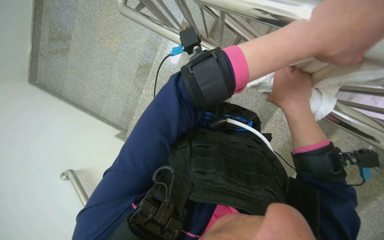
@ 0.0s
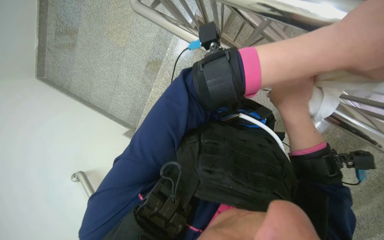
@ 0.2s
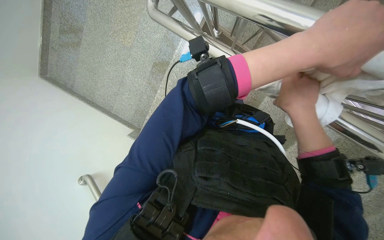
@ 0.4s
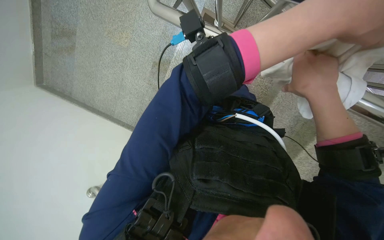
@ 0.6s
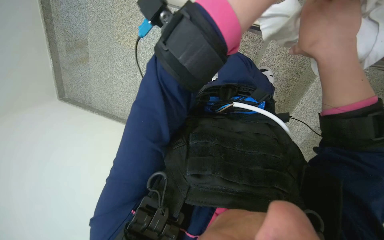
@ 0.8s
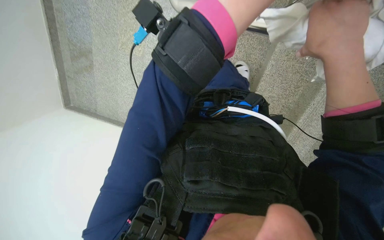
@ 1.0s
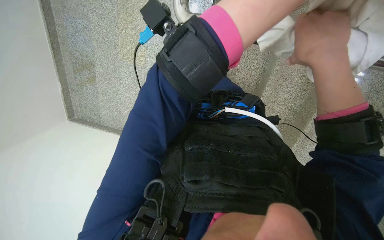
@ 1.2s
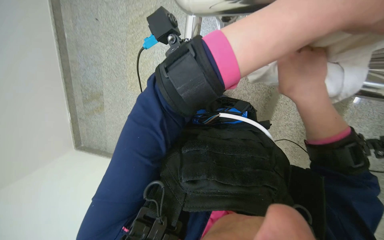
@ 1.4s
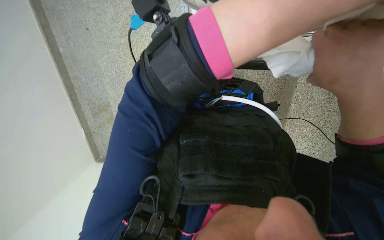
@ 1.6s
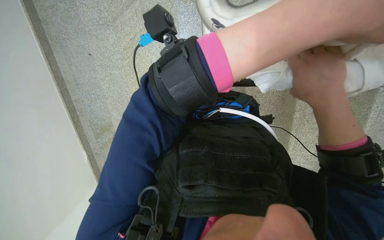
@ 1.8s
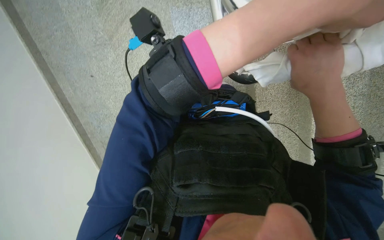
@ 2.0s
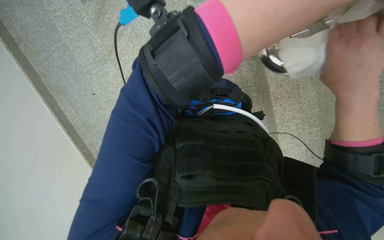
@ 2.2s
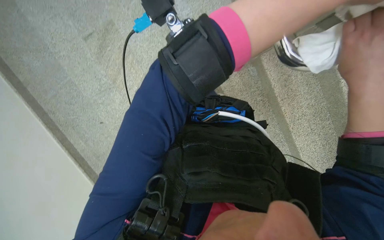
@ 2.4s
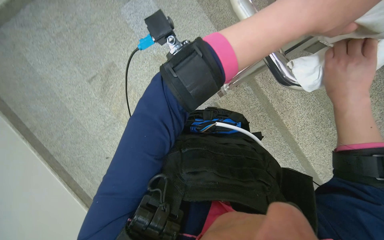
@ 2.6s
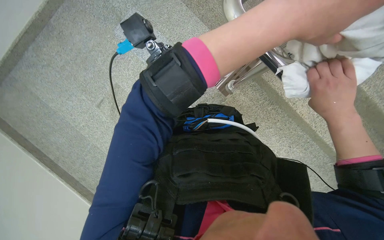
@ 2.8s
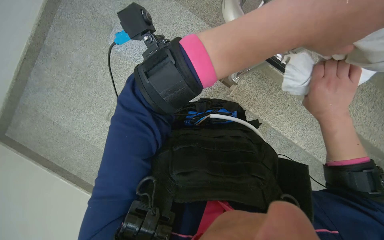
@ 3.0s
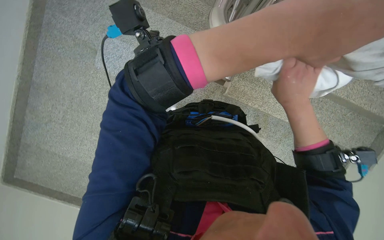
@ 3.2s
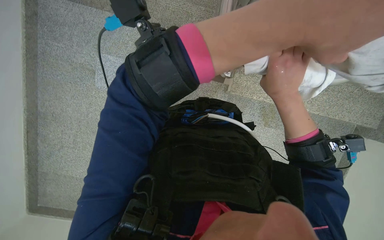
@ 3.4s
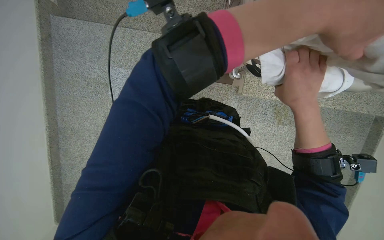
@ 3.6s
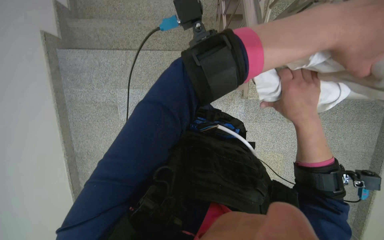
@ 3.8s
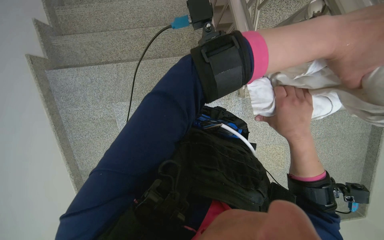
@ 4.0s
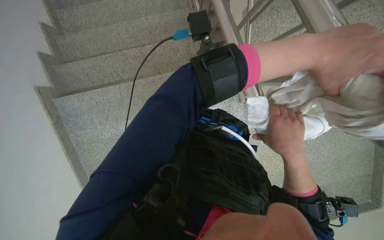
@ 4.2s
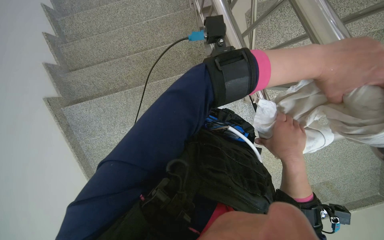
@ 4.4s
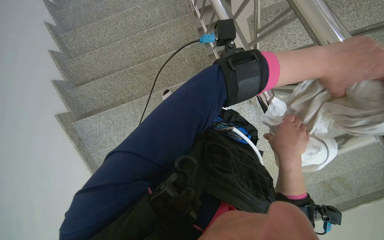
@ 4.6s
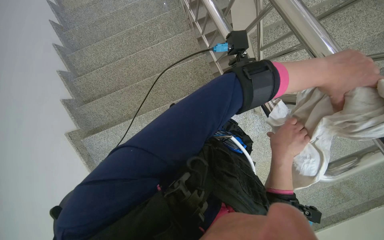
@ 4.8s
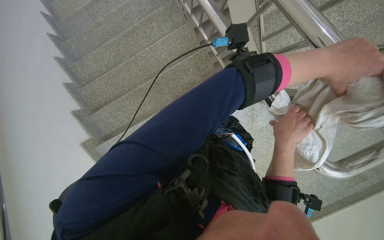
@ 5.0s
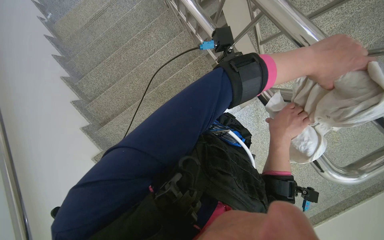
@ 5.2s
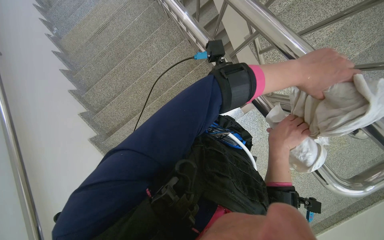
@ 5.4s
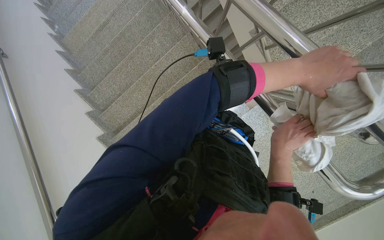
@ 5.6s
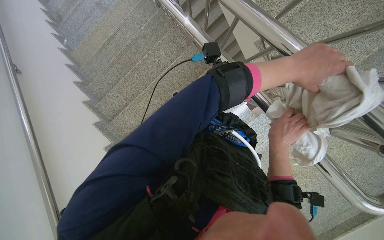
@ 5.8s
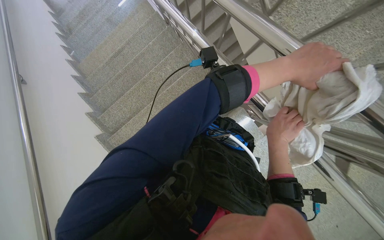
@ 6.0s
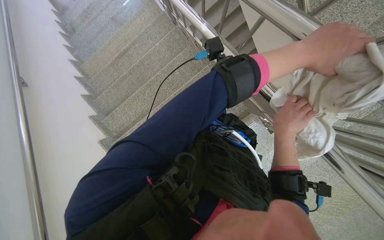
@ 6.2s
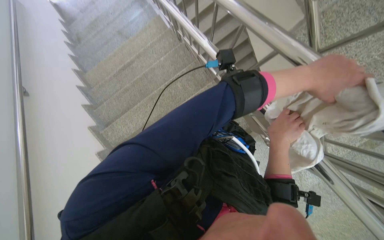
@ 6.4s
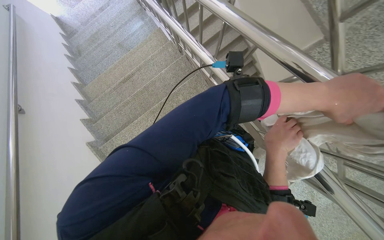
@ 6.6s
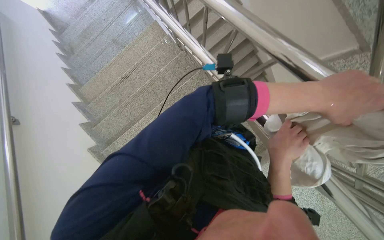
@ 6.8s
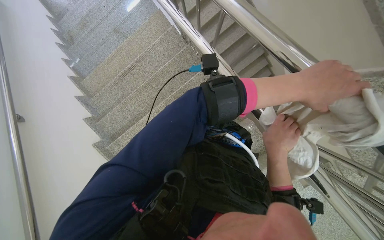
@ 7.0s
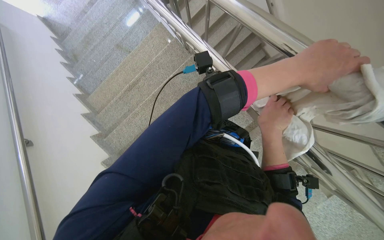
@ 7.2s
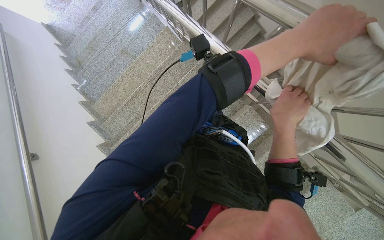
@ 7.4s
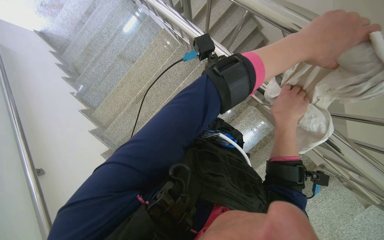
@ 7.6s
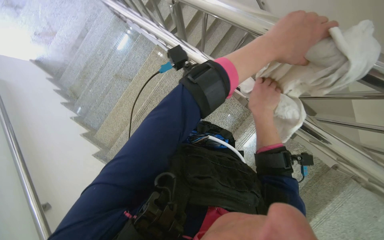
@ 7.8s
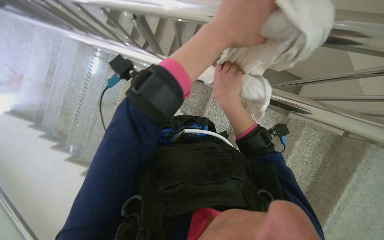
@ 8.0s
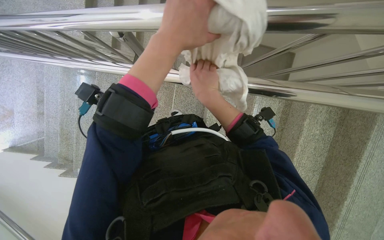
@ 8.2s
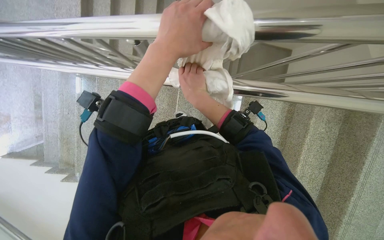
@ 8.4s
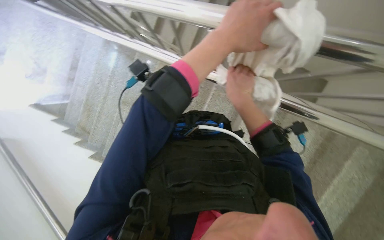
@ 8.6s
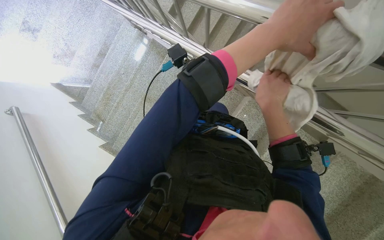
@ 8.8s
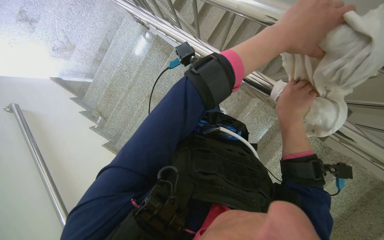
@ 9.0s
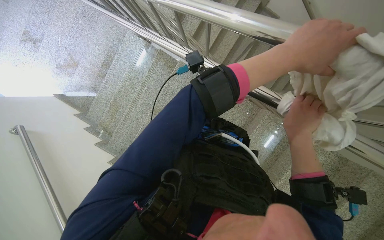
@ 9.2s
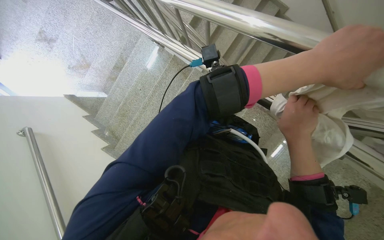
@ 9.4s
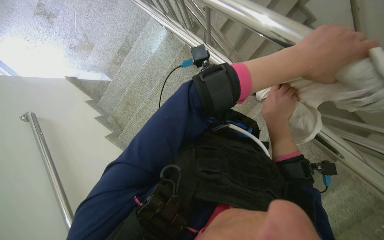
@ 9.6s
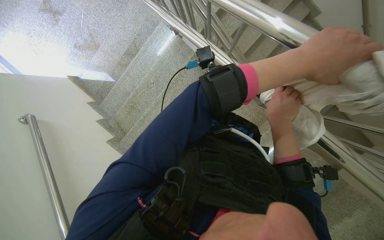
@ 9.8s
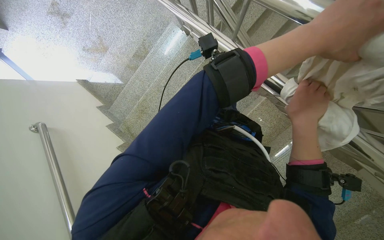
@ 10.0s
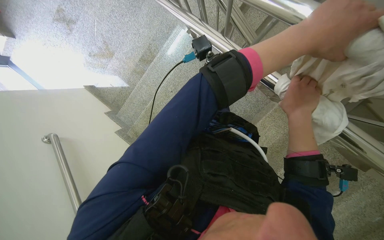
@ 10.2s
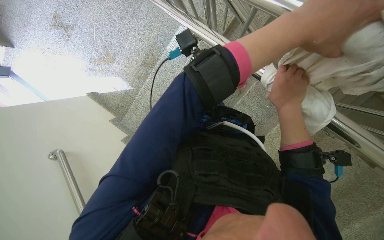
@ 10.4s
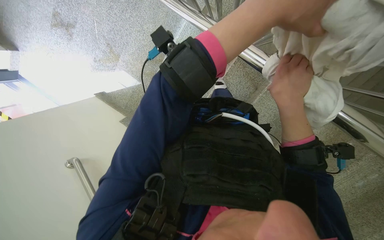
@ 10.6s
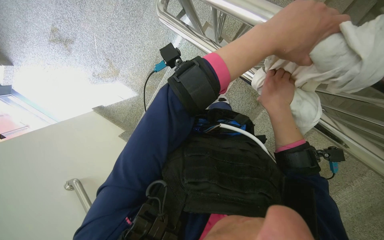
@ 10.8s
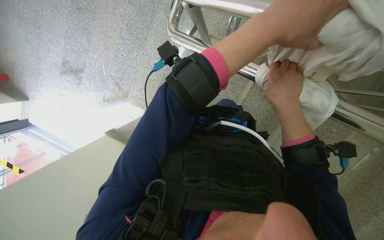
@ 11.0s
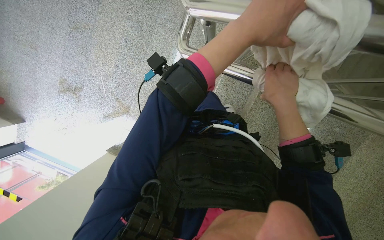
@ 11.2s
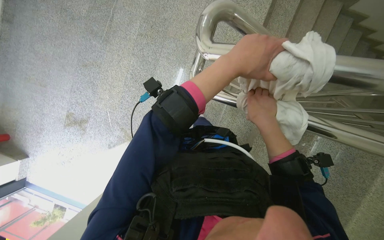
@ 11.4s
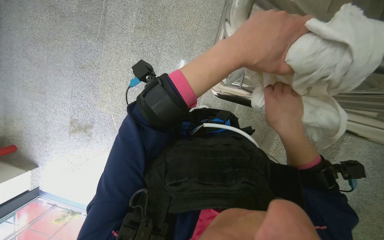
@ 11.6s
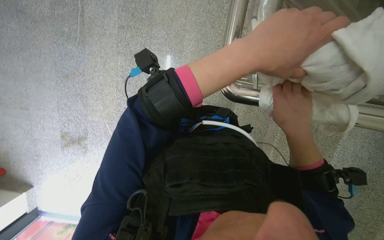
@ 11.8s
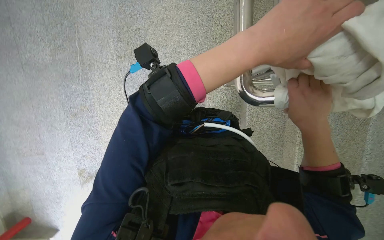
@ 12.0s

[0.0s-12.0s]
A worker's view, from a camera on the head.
Job: wiping surfaces.
The whole recording: Cleaning metal railing. The worker cleans the metal railing with a white cloth.
0.0s to 1.6s: The left hand moves down the picture, about 20 cm.
1.6s to 3.0s: The wearer looks some 15 degrees further upward.
3.0s to 4.4s: The right hand is displaced down the picture and to the left by about 25 cm.
4.4s to 6.0s: Both hands travel together farther from the camera, some 15 cm.
9.0s to 10.4s: The camera is carried about 40 cm.
10.4s to 12.0s: The camera pitches upward, by some 20 degrees. The scene rotates counterclockwise by roughly 35 degrees. The right hand travels down the picture by about 15 cm.

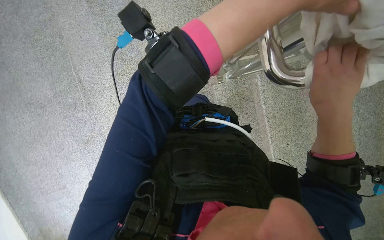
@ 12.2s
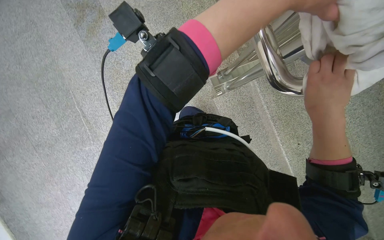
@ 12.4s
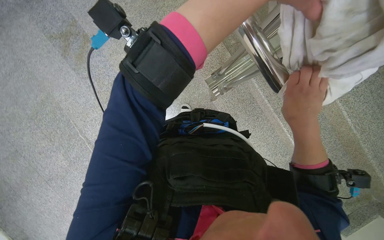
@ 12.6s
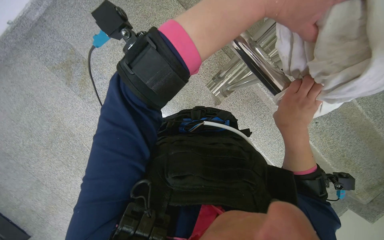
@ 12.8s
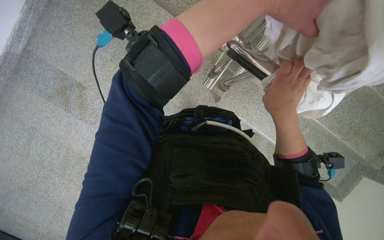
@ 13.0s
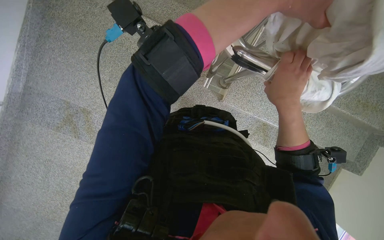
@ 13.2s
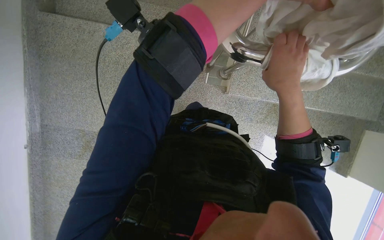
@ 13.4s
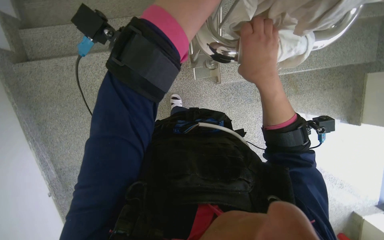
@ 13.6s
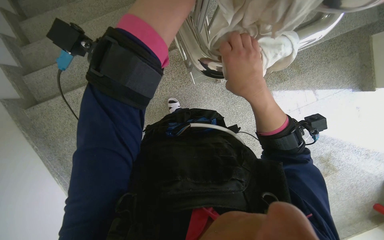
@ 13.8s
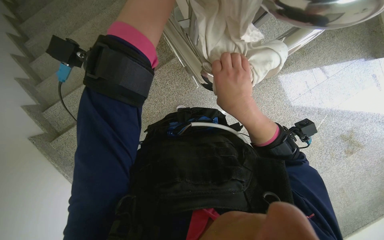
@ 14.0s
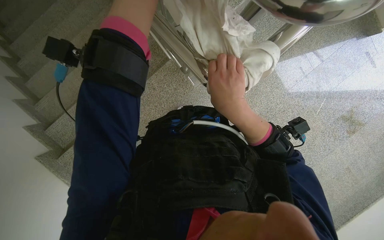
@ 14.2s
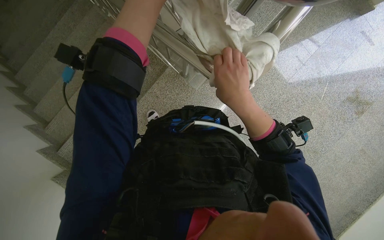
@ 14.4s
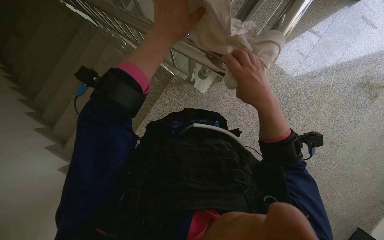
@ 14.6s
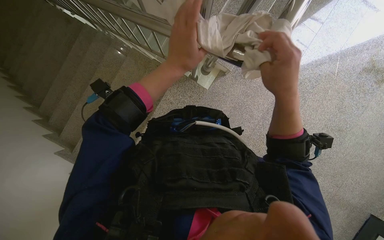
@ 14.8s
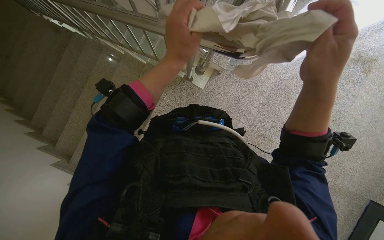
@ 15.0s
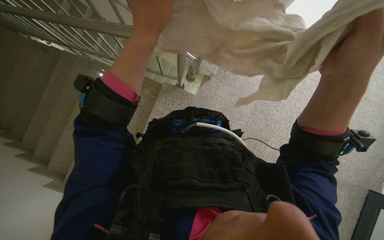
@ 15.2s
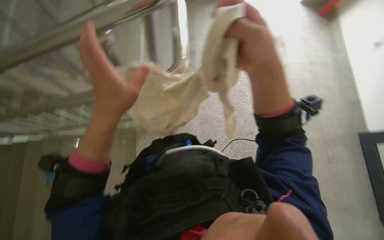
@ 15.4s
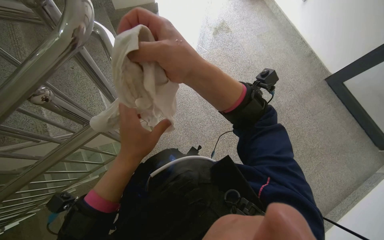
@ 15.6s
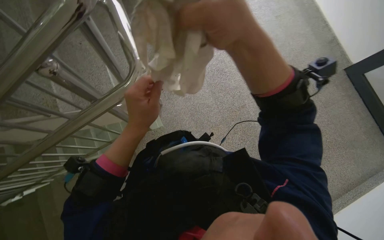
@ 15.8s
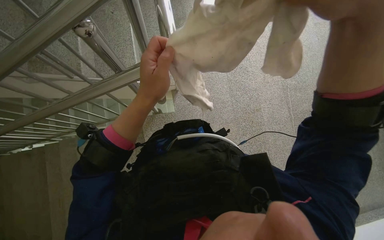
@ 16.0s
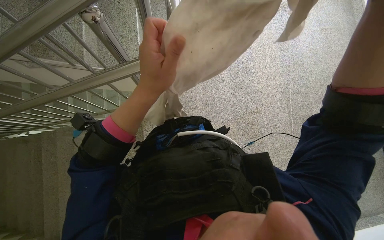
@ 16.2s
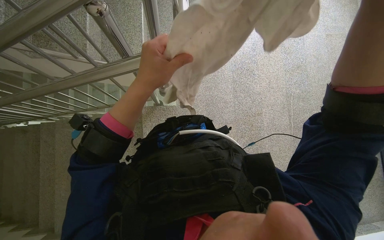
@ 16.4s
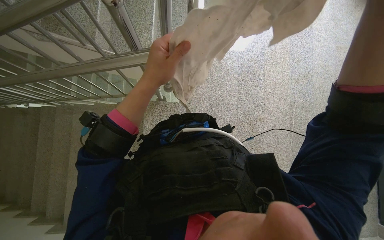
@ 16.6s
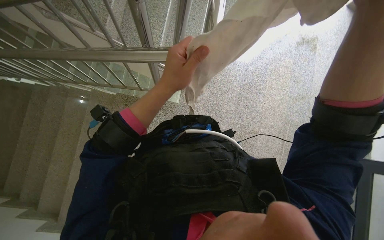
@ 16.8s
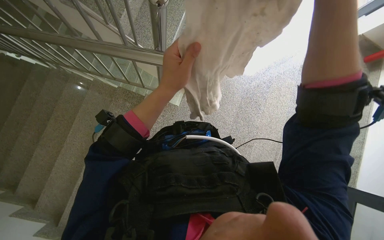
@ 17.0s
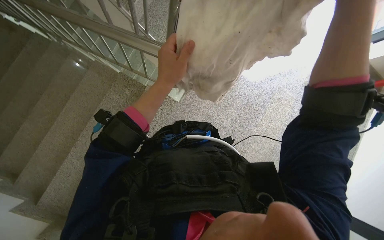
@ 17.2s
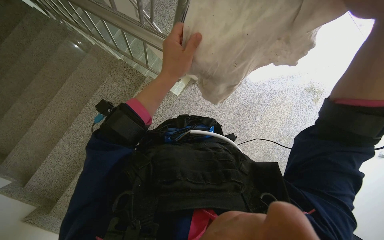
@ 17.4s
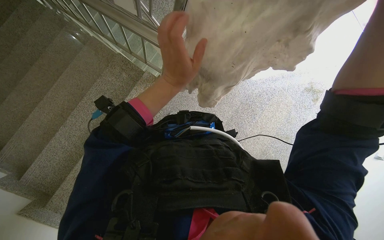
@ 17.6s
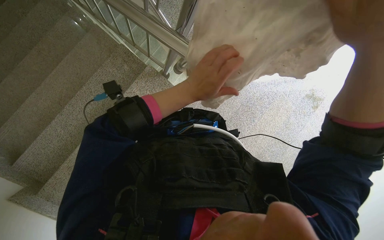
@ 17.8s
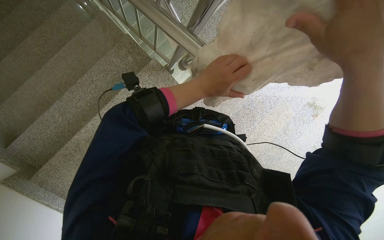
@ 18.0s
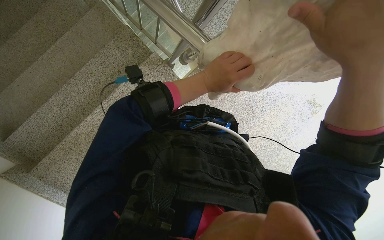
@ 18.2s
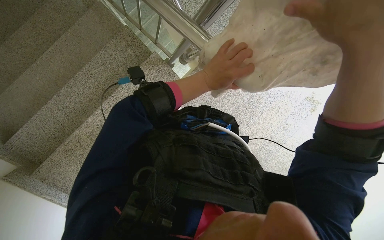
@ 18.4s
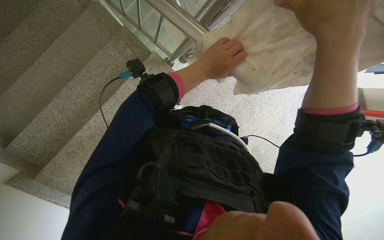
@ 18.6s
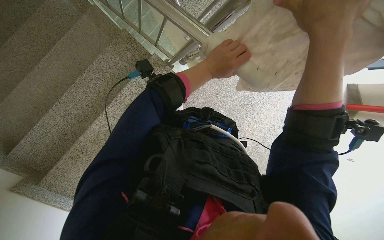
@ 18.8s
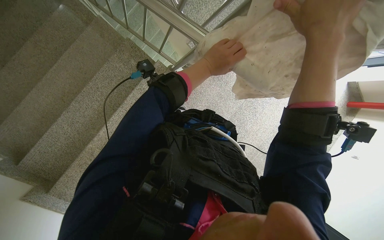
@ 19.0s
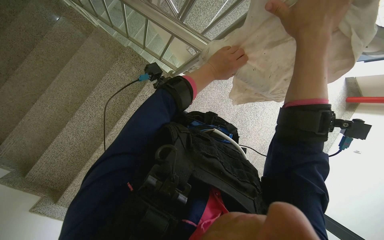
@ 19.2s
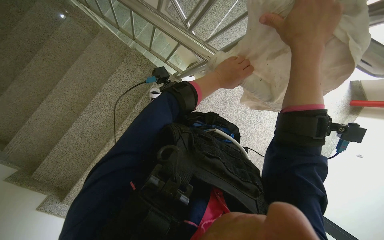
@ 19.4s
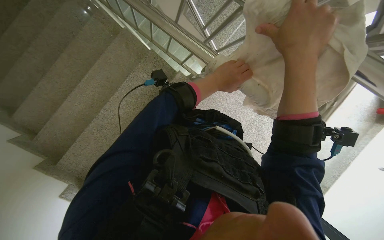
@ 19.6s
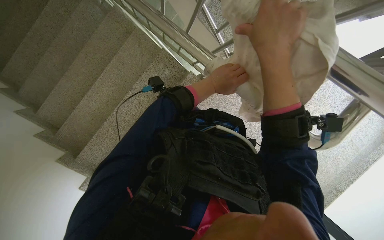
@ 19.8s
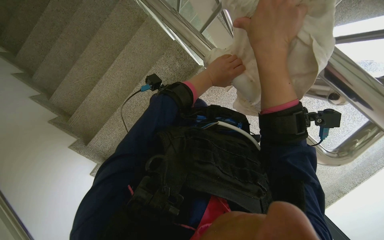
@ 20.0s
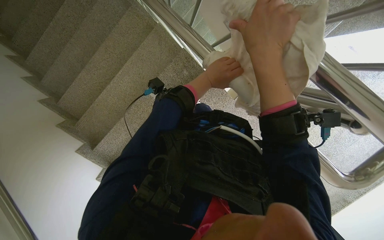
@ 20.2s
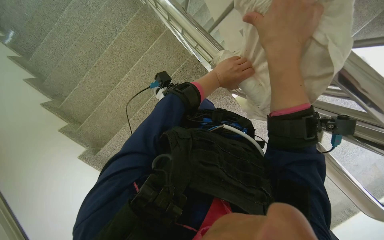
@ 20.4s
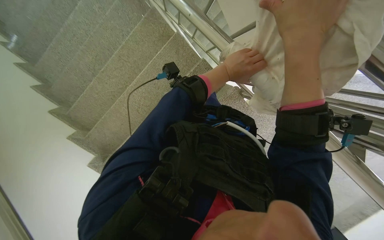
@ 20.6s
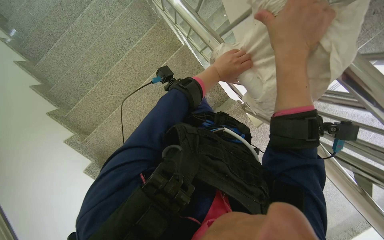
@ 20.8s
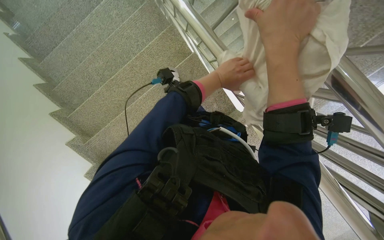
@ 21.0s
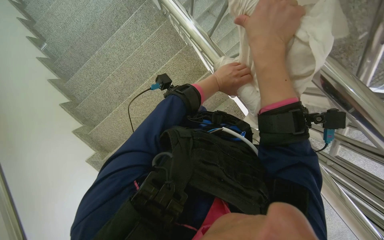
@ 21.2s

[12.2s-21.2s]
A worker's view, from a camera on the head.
Job: wiping surfaces.
The whole recording: Cleaning metal railing. The worker cleans the metal railing with a white cloth.
12.2s to 13.8s: The scene rotates counterclockwise by about 55 degrees.
13.8s to 15.2s: Everything in view rotates some 35 degrees counterclockwise. The right hand moves nearer to the camera, roughly 20 cm.
16.6s to 18.2s: The scene rotates clockwise by about 45 degrees.
18.2s to 19.8s: The right hand travels to the left by some 25 cm.
